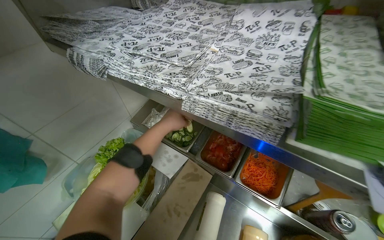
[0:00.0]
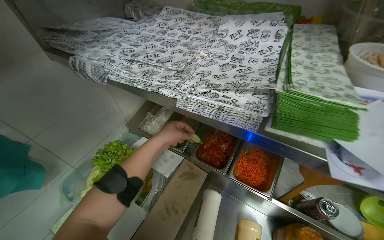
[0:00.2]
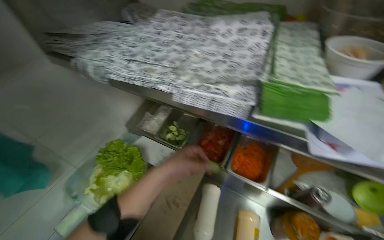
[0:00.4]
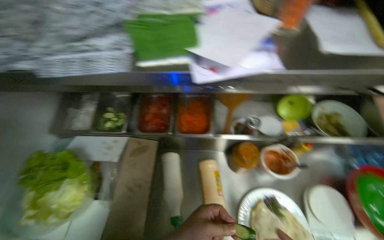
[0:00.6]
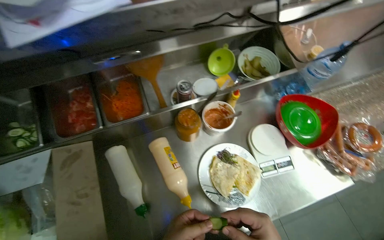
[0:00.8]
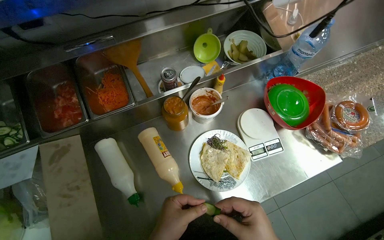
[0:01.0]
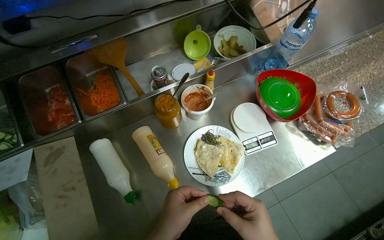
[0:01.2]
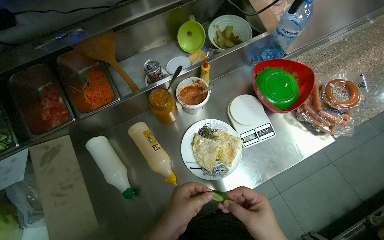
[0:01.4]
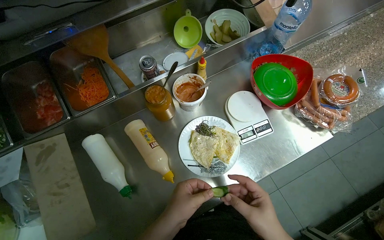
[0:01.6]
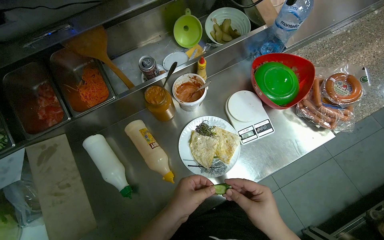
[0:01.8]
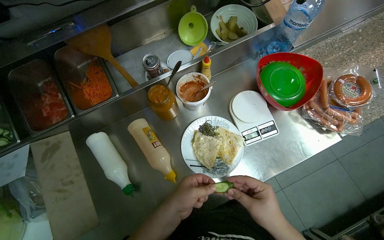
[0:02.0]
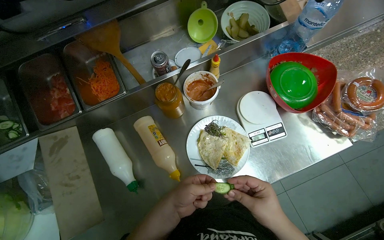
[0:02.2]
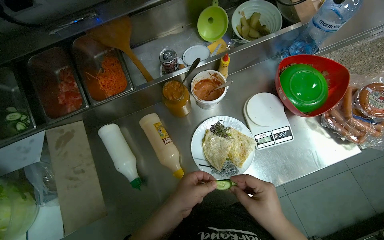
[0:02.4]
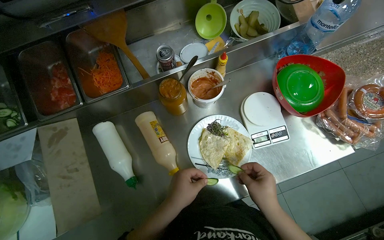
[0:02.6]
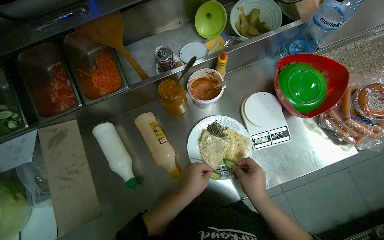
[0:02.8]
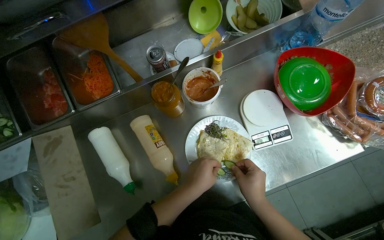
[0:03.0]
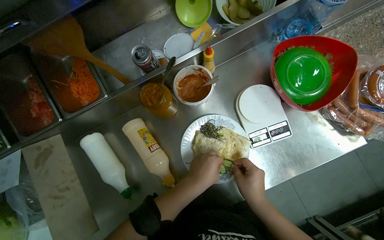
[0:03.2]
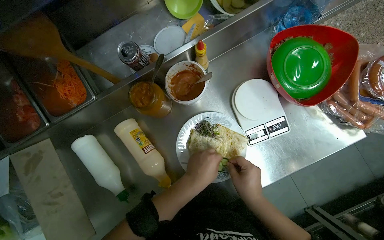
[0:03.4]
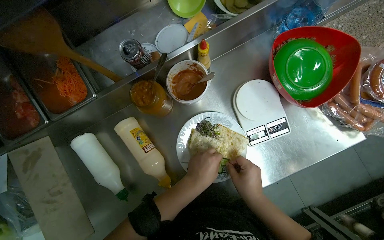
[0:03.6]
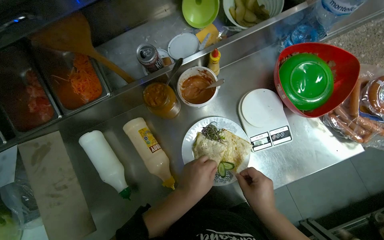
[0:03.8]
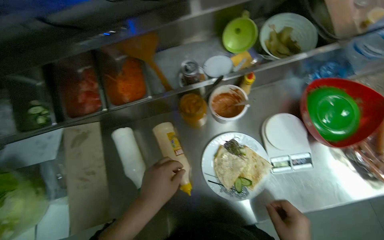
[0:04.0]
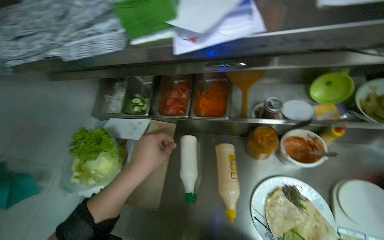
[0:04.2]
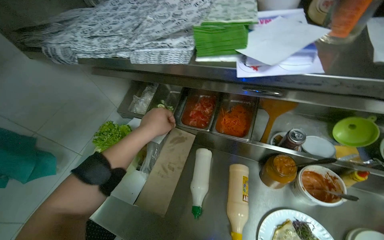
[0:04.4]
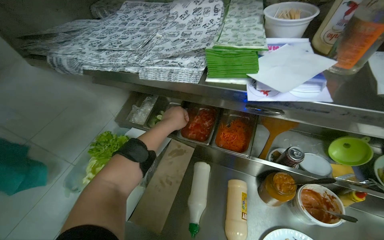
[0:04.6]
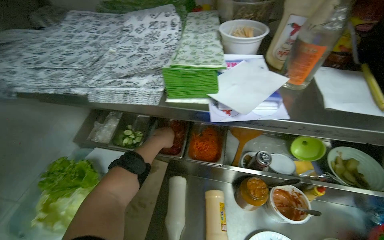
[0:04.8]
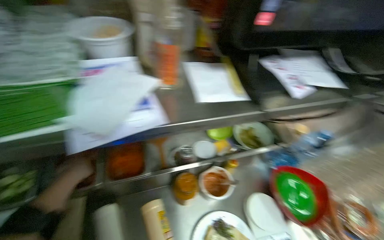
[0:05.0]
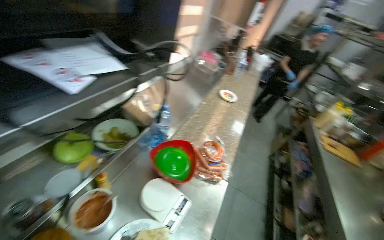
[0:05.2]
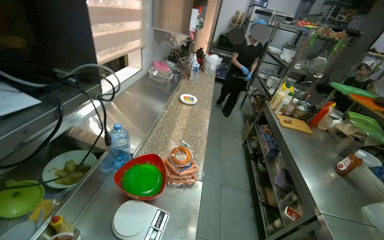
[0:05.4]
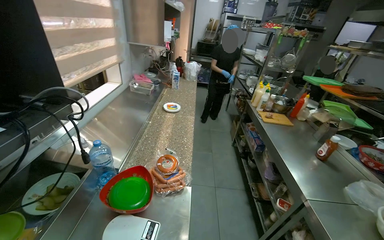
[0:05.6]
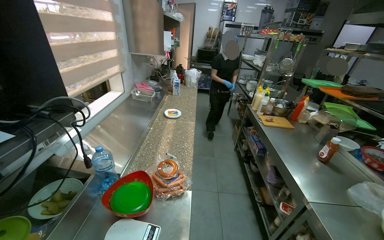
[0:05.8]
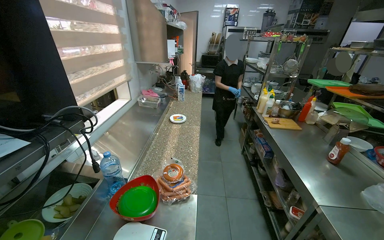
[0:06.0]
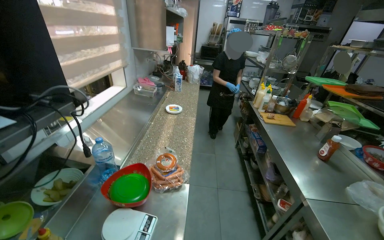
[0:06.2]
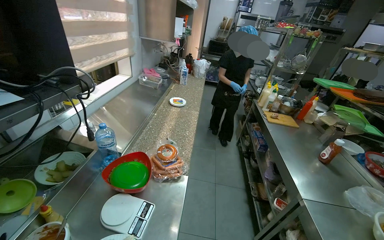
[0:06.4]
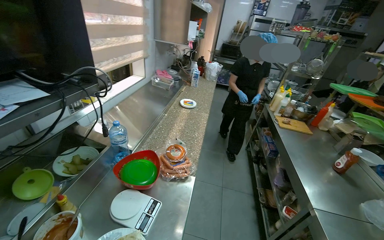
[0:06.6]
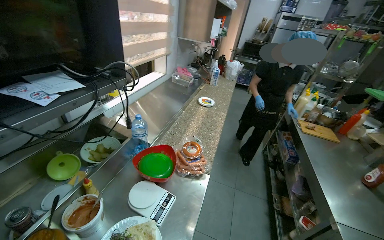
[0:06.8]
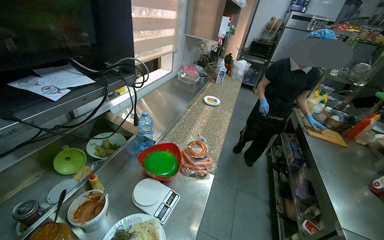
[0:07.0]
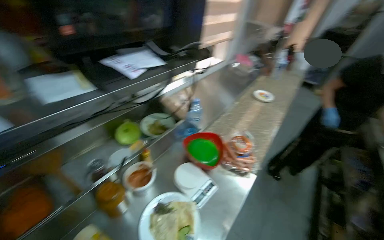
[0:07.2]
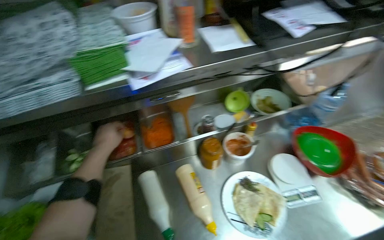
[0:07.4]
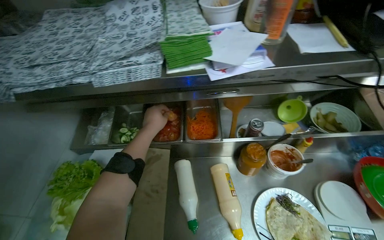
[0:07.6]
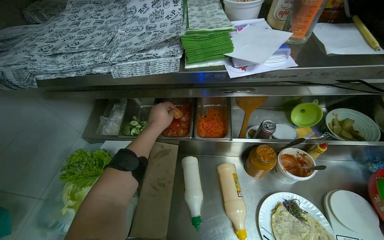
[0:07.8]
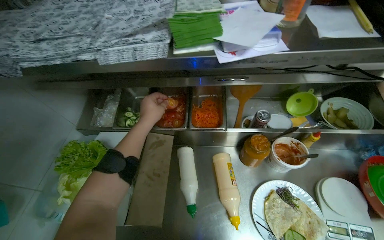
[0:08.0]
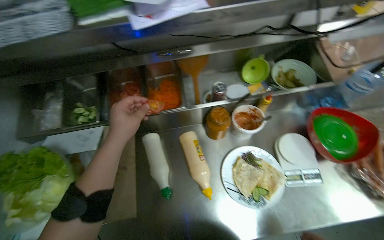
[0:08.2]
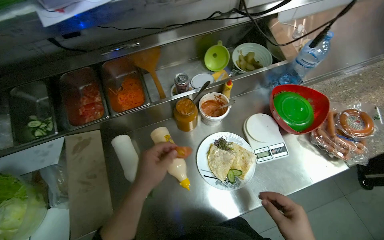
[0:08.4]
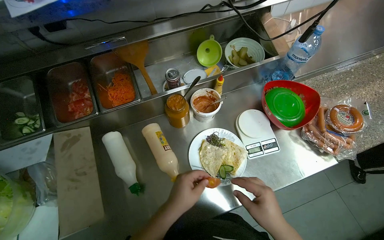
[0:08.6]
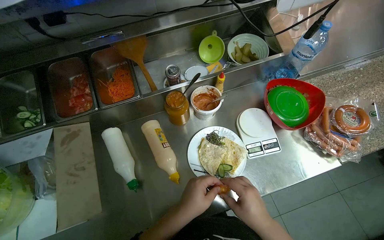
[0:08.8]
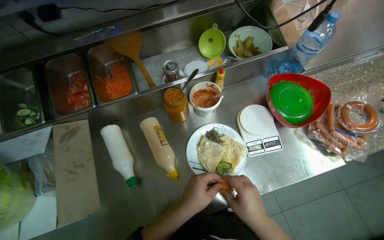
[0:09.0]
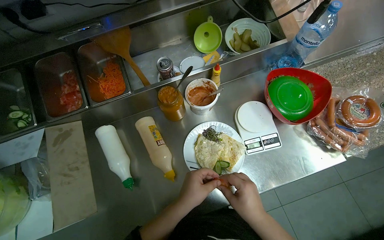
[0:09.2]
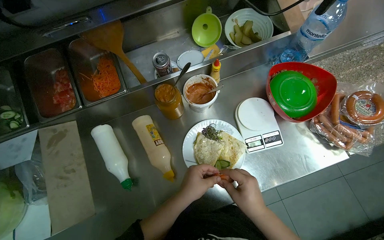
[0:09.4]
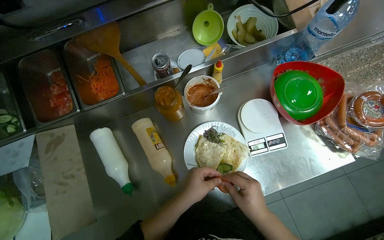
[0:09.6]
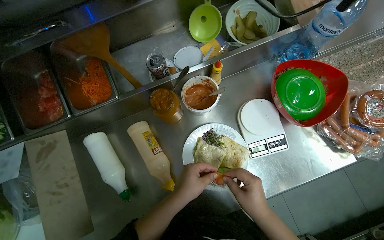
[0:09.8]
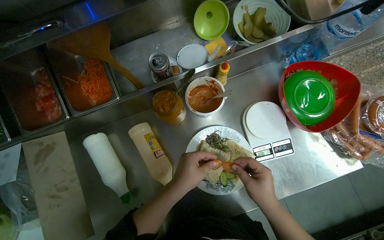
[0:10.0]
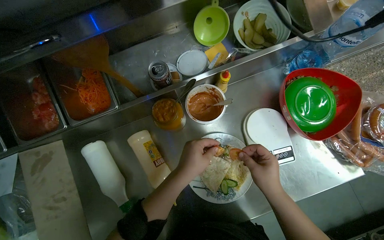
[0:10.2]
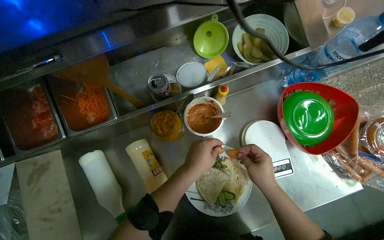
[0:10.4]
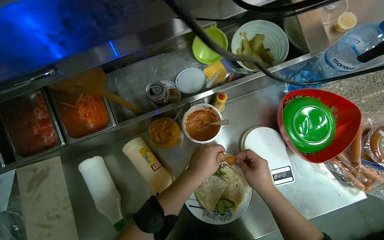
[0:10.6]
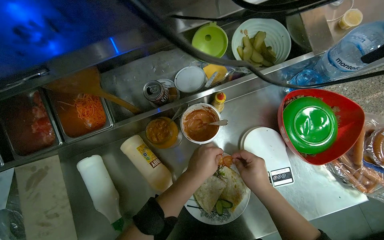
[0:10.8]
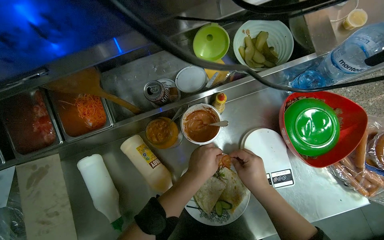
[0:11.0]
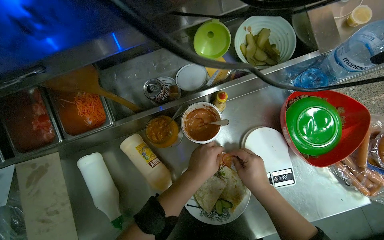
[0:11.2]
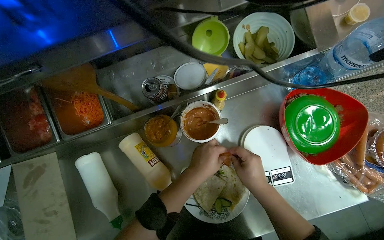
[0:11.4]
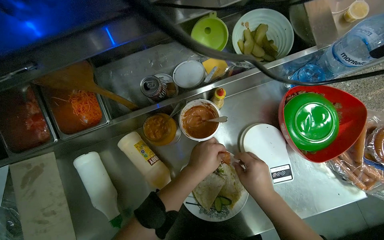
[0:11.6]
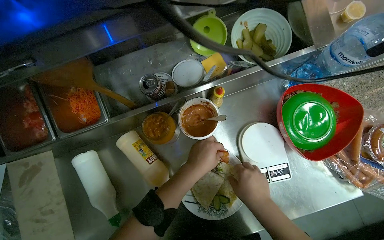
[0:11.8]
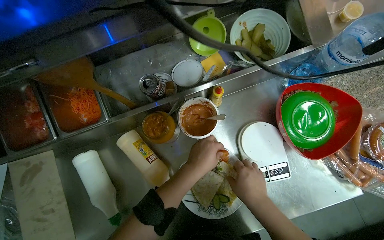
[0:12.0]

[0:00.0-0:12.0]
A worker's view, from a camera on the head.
Job: preparing food.
The whole recording: Adding various toppings to tortilla. The worker adds different ingredients like sprouts, cucumber, shrimp, and lettuce to the cooked tortilla on a plate.
0:00.0 to 0:01.6: The head rotates roughly 60 degrees to the right. The camera pitches downward, by about 20 degrees.
0:03.0 to 0:04.4: The wearer looks about 45 degrees further to the left. The view tilts about 15 degrees upward.
0:04.4 to 0:06.0: The head rotates roughly 110 degrees to the right.
0:06.0 to 0:07.6: The head rotates some 85 degrees to the left. The view tilts approximately 20 degrees downward.
0:07.6 to 0:09.0: The head turns to the right by some 20 degrees. The view tilts approximately 15 degrees downward. The left hand travels to the right and down the picture by some 50 cm.
0:09.0 to 0:10.4: Both hands move up the picture and farther from the camera, some 25 cm.
0:10.4 to 0:12.0: The hands are busy where they are.

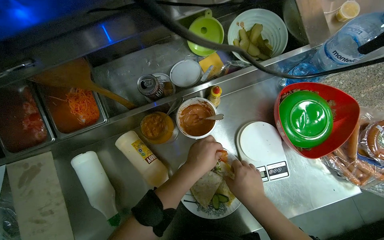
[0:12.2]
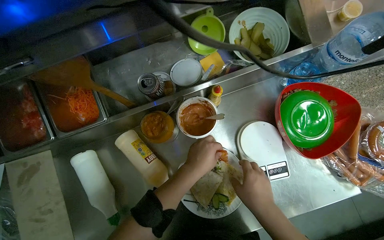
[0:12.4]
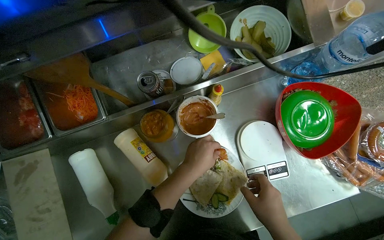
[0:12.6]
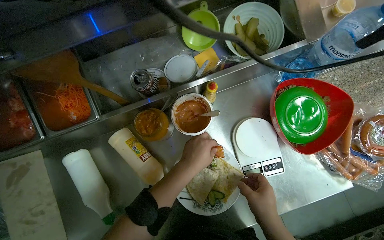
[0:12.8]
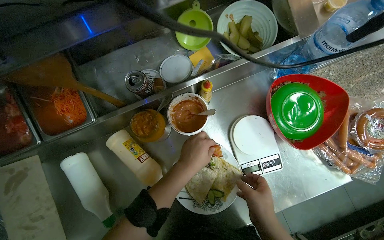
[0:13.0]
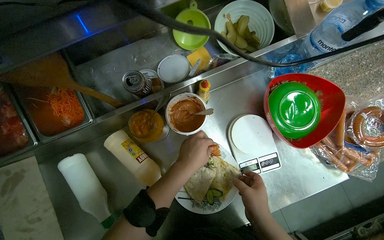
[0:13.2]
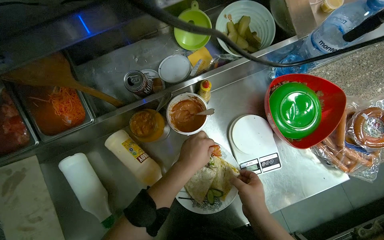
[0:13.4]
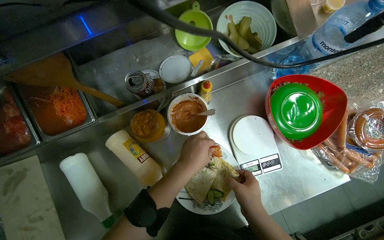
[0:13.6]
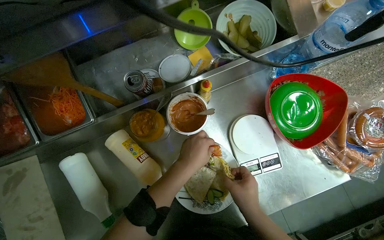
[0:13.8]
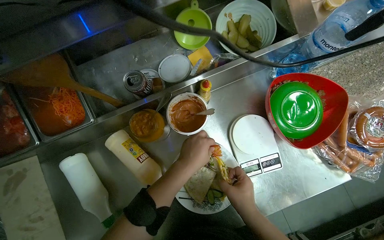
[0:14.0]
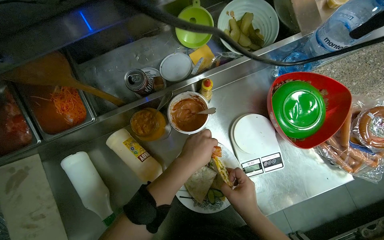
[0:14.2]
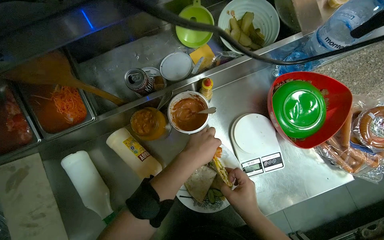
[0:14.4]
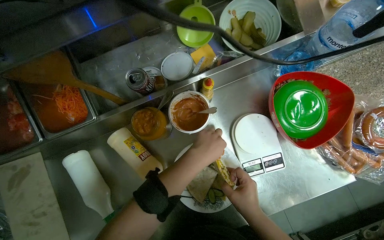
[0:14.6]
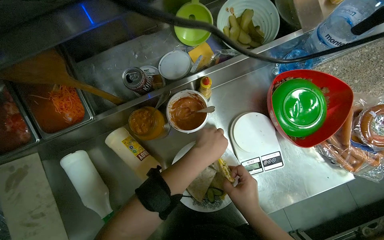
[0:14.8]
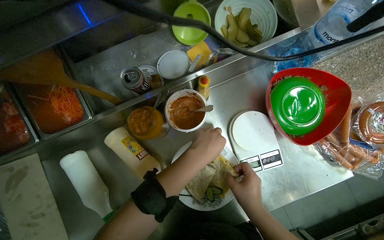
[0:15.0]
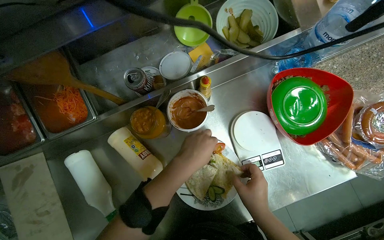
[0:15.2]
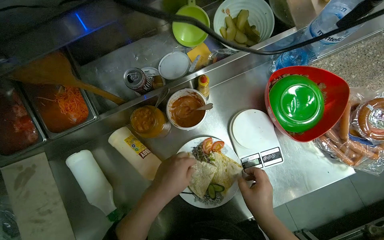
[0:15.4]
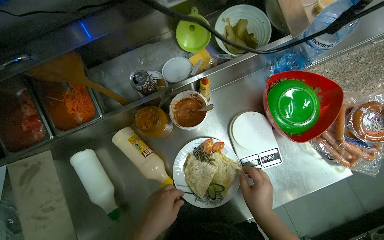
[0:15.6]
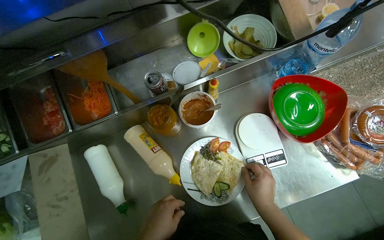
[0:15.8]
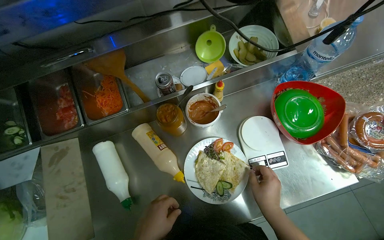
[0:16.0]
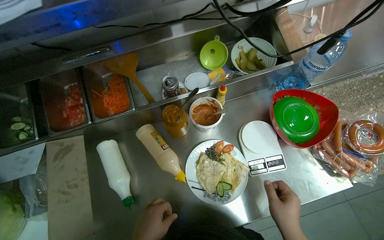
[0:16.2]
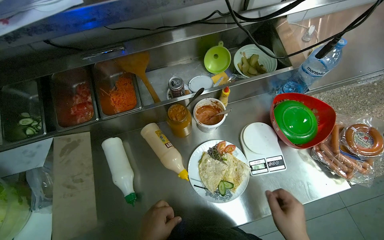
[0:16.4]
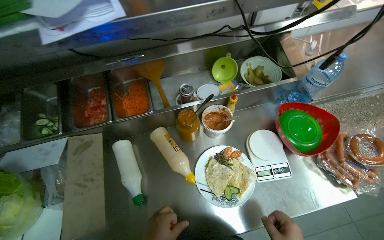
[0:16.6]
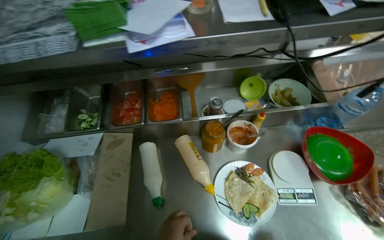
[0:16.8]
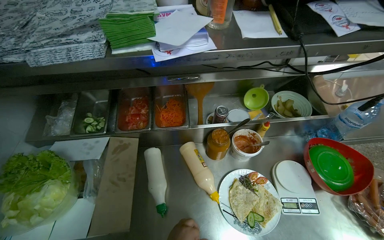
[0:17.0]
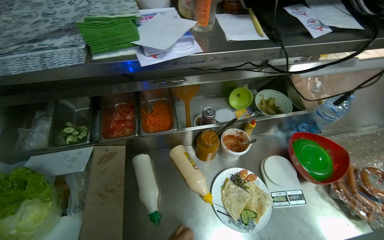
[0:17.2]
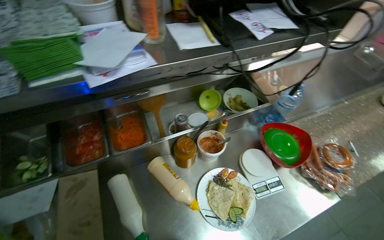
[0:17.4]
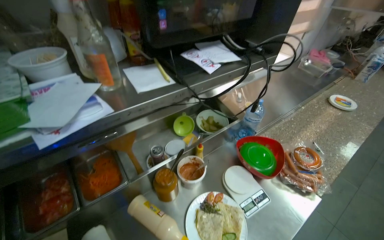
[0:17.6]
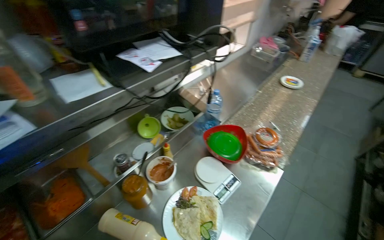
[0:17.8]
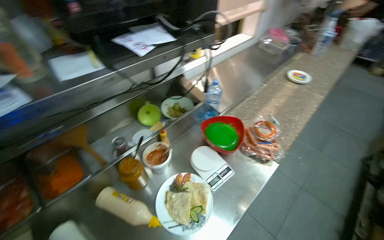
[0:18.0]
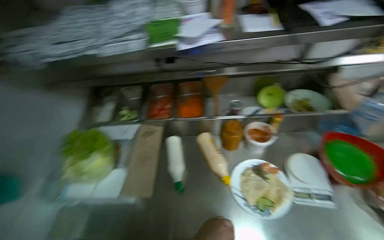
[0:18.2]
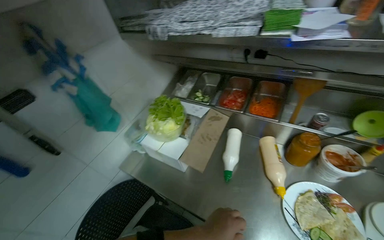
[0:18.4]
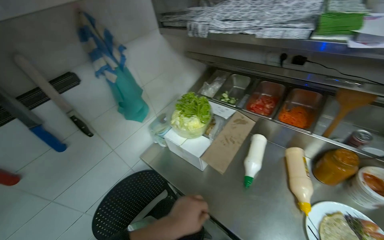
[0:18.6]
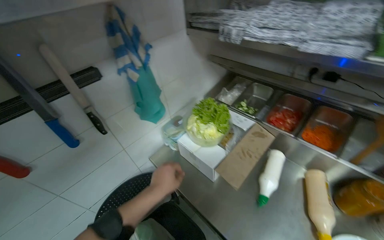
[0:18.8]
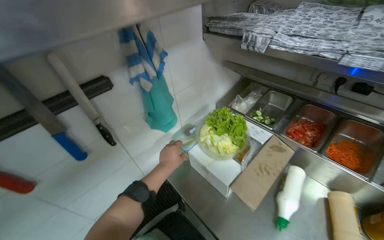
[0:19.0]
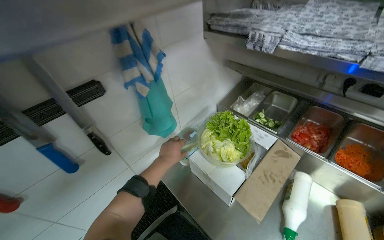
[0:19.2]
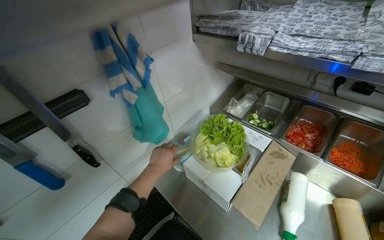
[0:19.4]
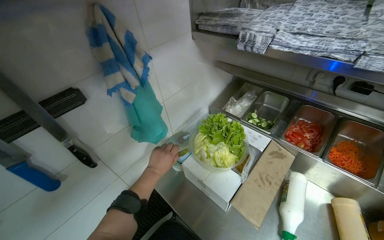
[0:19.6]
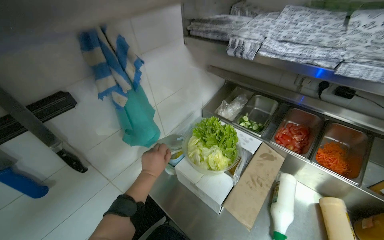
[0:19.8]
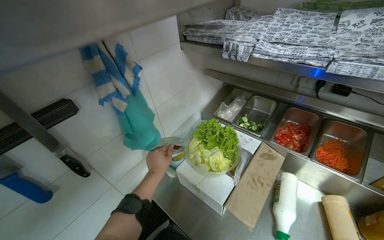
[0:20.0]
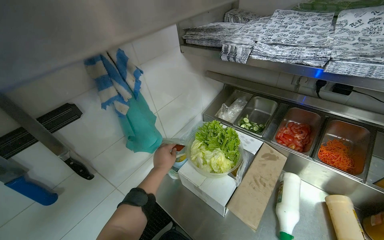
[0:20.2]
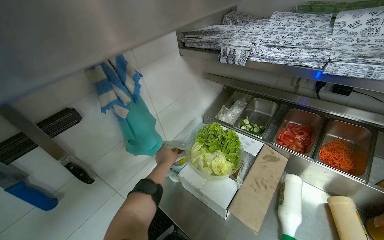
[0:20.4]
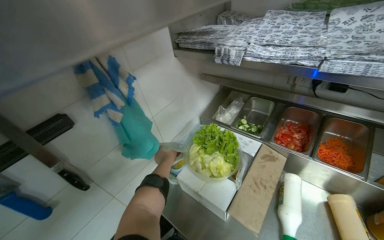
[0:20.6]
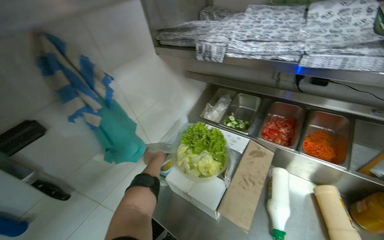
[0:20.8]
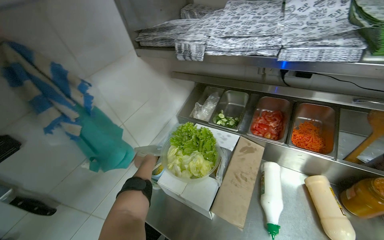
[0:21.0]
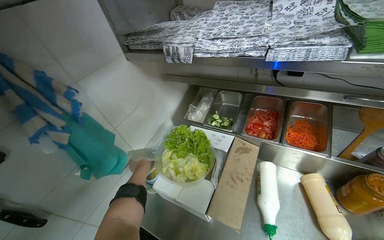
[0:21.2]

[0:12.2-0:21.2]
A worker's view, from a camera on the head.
Job: preparing food.
The whole recording: Adding various toppings to tortilla. The worker adds different ingredients like sprouts, cucumber, shrimp, and lettuce to the cooked tortilla on a plate.
0:13.8 to 0:15.2: The hands work in one place, with small movements.
0:15.2 to 0:16.6: The wearer looks some 20 degrees further upward.
0:16.6 to 0:18.2: The wearer looks approximately 15 degrees further to the left.
0:18.2 to 0:19.8: The wearer looks some 40 degrees further to the left.
0:19.8 to 0:21.2: The left hand moves farther from the camera, approximately 10 cm.
